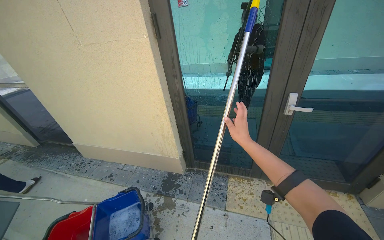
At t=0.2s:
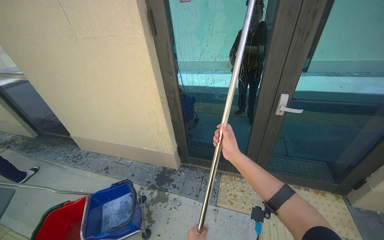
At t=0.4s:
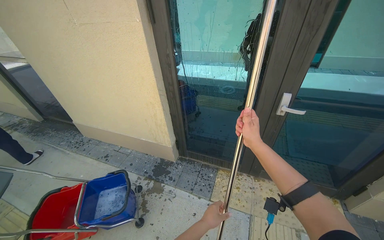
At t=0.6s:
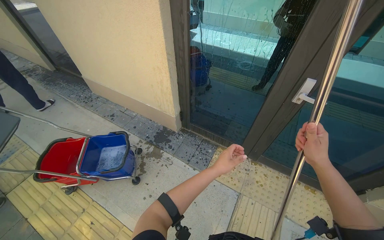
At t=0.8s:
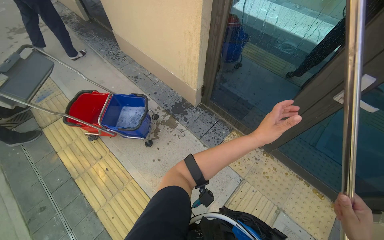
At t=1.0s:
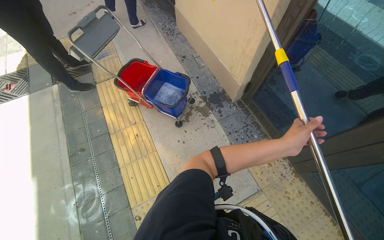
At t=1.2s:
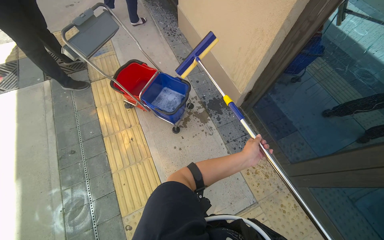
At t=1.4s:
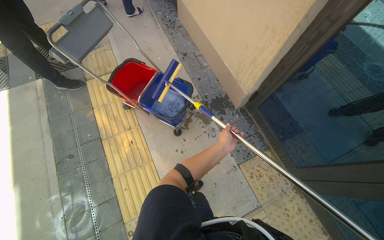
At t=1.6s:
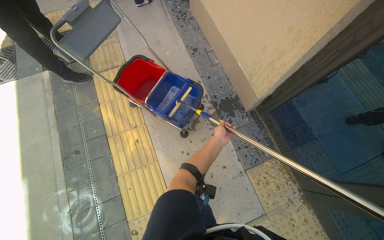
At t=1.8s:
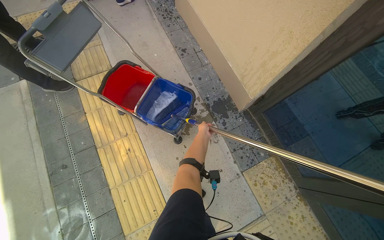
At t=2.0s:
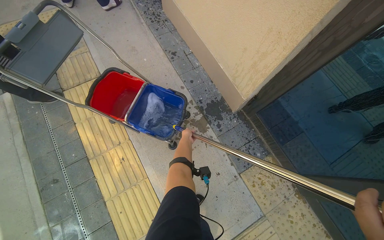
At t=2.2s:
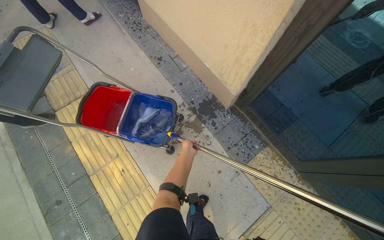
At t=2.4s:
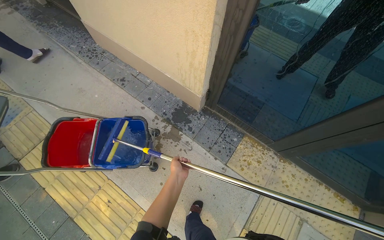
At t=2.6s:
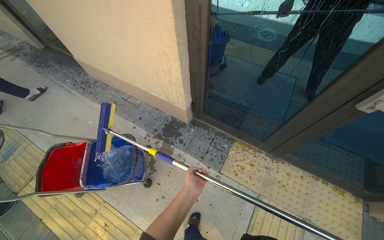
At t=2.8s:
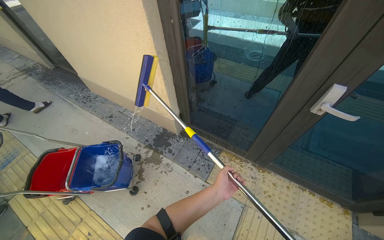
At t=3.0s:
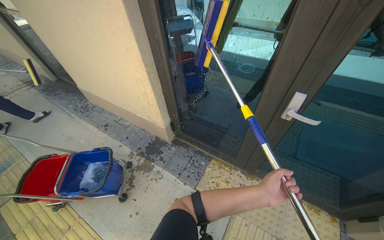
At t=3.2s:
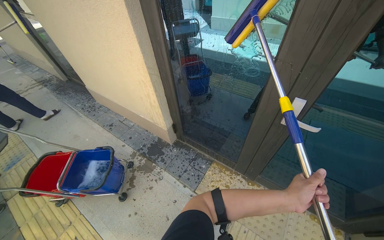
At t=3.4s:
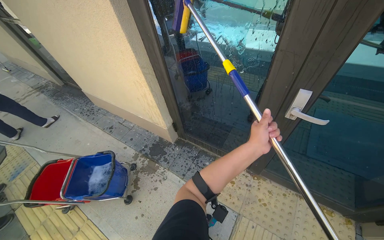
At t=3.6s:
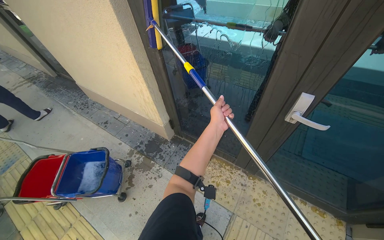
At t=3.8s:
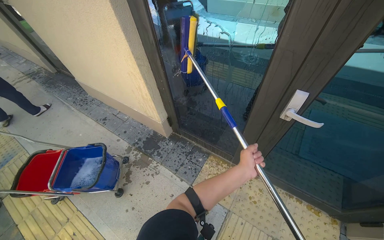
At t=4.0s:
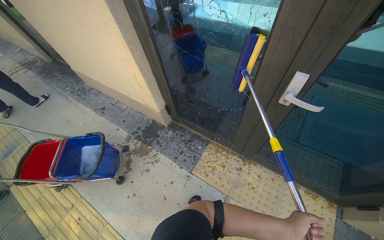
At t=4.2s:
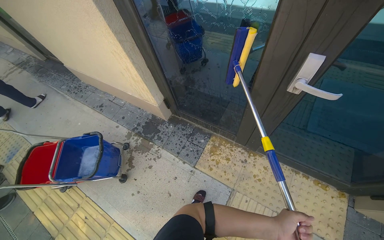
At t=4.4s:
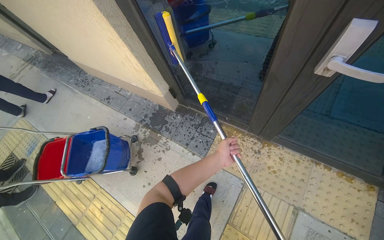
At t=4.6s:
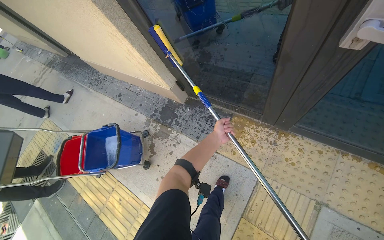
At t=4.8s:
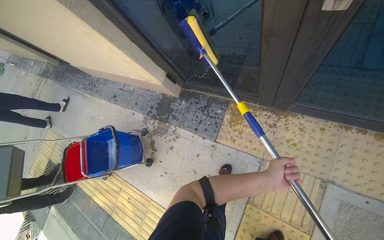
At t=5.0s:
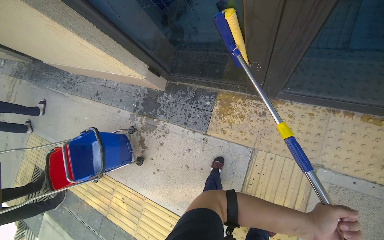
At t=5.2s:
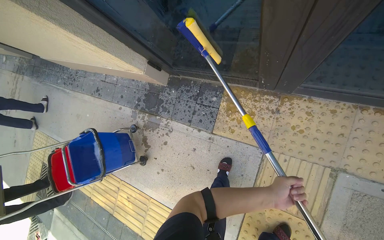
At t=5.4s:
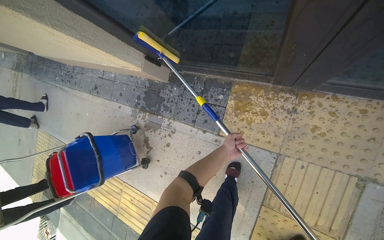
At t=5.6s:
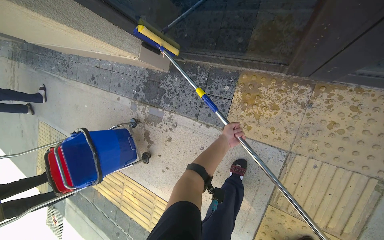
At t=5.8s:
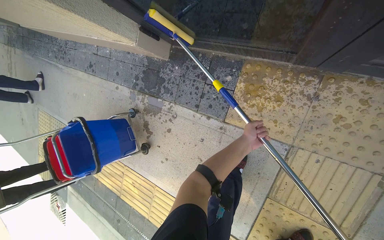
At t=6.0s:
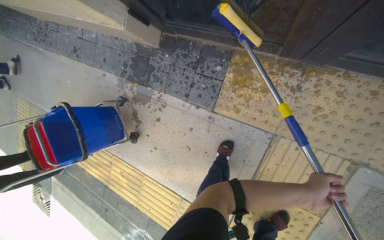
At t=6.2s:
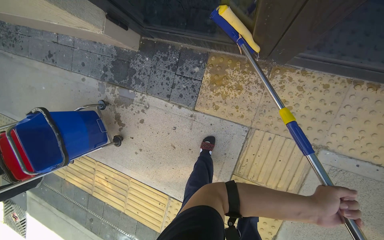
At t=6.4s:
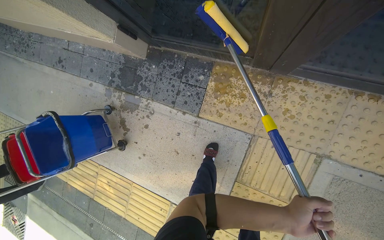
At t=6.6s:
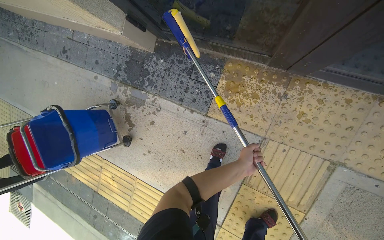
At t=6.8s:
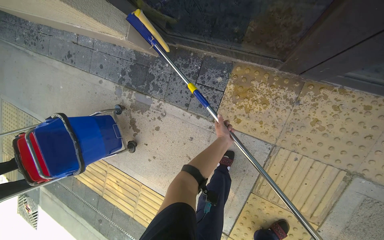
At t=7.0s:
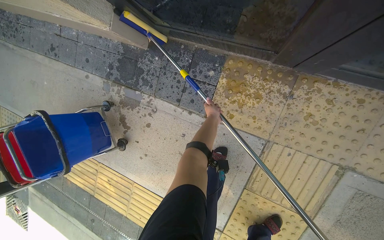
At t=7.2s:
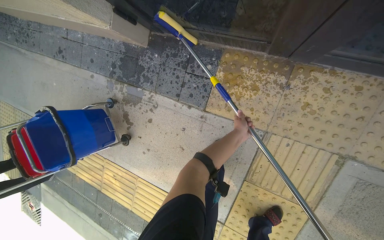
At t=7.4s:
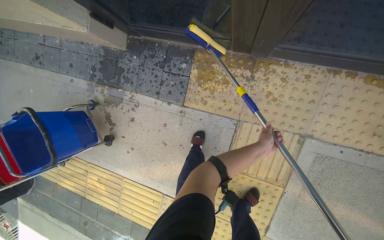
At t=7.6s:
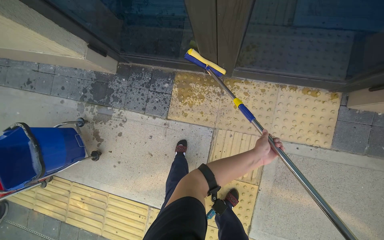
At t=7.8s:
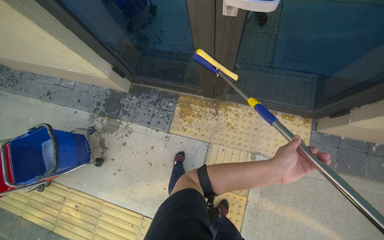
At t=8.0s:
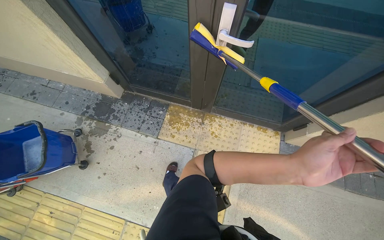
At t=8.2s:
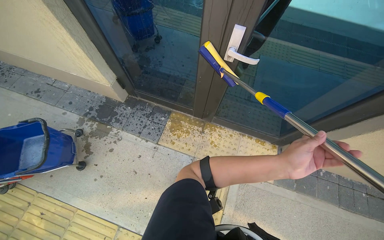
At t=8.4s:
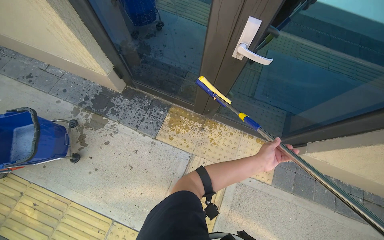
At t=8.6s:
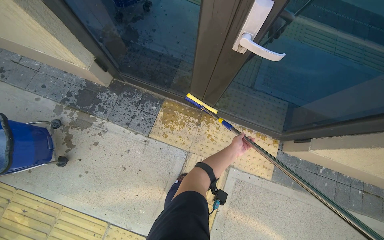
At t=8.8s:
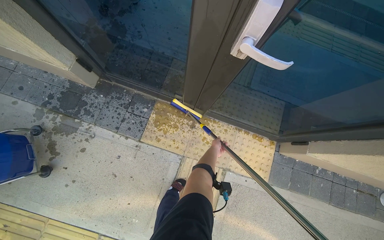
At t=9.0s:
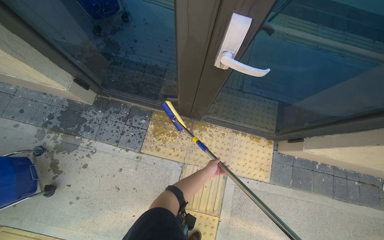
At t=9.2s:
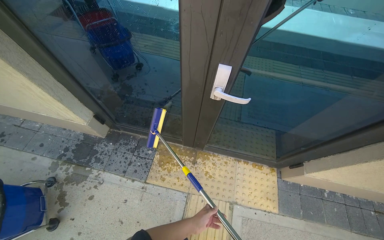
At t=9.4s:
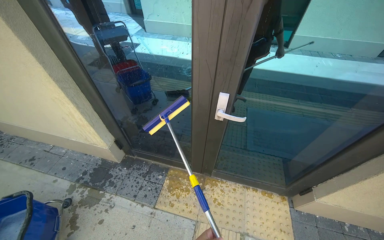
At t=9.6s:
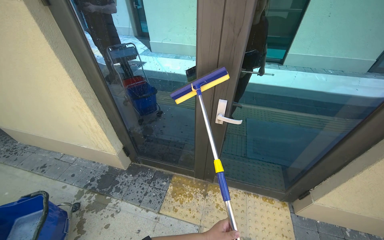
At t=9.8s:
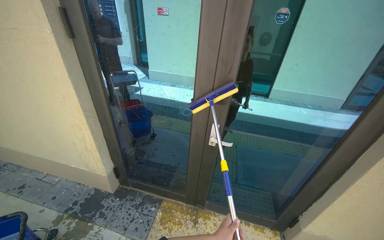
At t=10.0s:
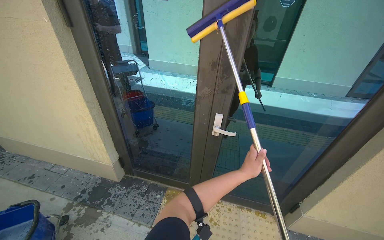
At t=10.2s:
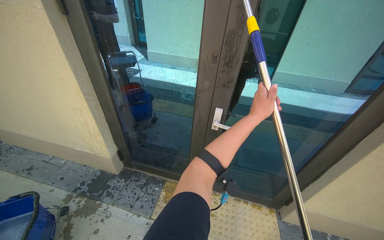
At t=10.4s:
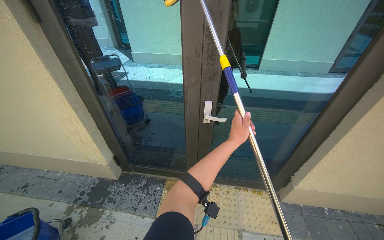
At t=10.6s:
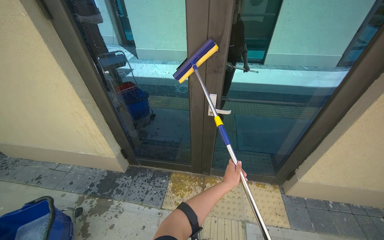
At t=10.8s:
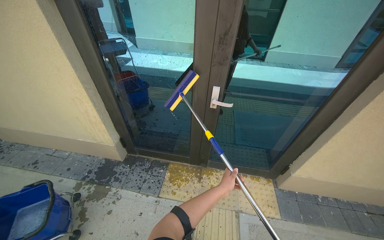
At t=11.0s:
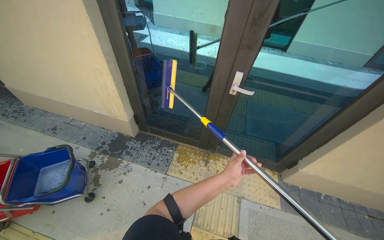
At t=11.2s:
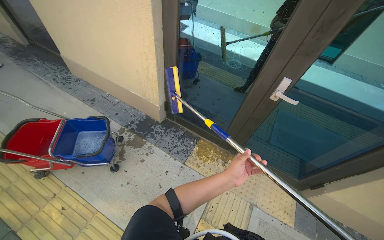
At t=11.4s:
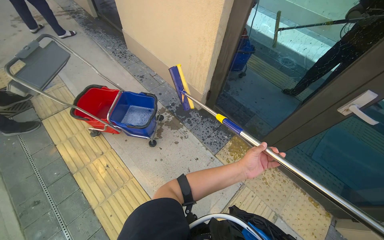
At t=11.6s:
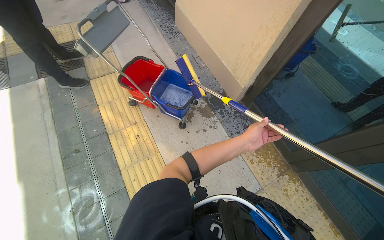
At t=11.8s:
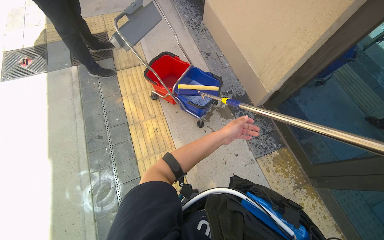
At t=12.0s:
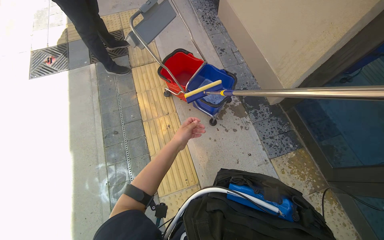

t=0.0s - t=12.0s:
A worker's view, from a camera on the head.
Job: cleaning windows.
The whole recording: Cleaning building windows. The worker scrubs the building windows with a long-handled squeegee, frequently dipping it into a bucket.
t=0.0s - t=1.6s: The wearer's head swings roughly 55 degrees to the left. The view tilts some 35 degrees downward.
t=1.6s - t=3.0s: The camera travels approximately 50 cm. The camera pitches upward, by some 20 degrees. The scene turns roughly 40 degrees counterclockwise in the picture.
t=3.0s - t=4.4s: The wearer looks roughly 15 degrees further downward.
t=4.4s - t=6.0s: The camera travels approximately 50 cm. The view tips downward by approximately 25 degrees.
t=9.0s - t=10.4s: The camera travels approximately 50 cm. The wearer looks approximately 35 degrees further upward.
t=10.4s - t=12.0s: The wearer moves approximately 60 cm. The wearer looks roughly 65 degrees further to the left. The wearer looks some 25 degrees further downward.

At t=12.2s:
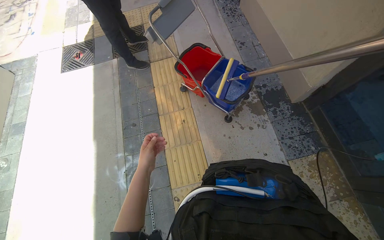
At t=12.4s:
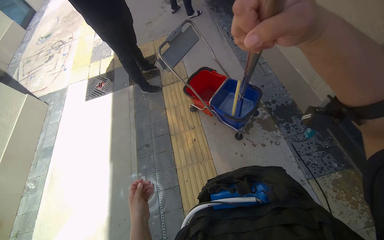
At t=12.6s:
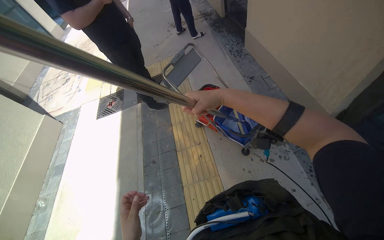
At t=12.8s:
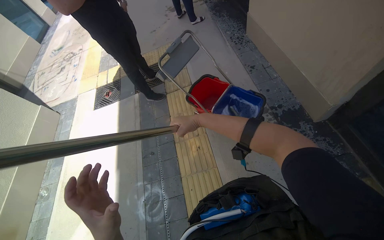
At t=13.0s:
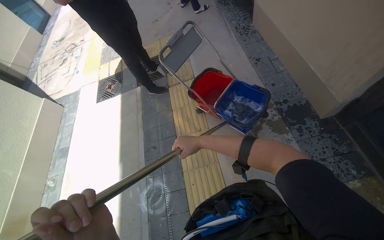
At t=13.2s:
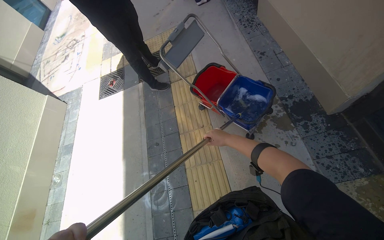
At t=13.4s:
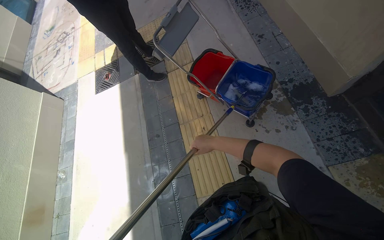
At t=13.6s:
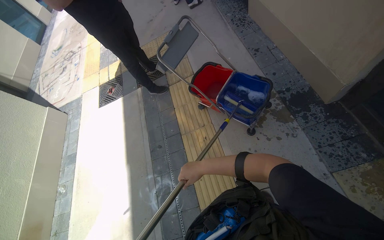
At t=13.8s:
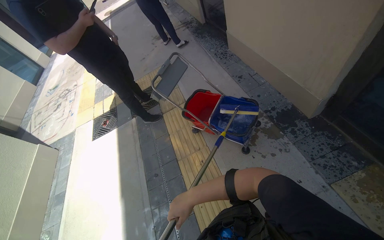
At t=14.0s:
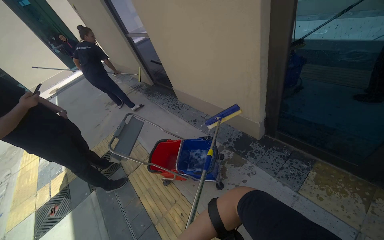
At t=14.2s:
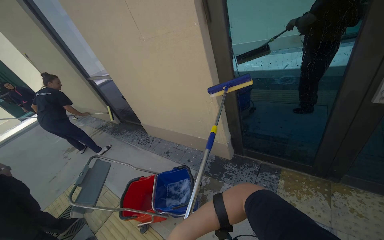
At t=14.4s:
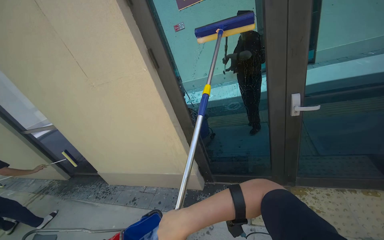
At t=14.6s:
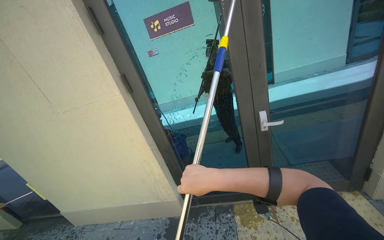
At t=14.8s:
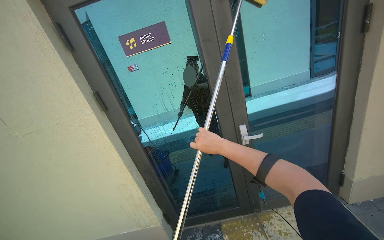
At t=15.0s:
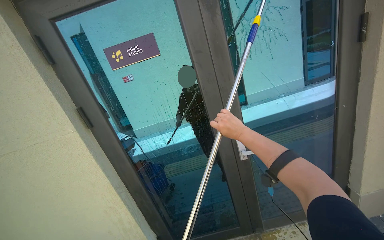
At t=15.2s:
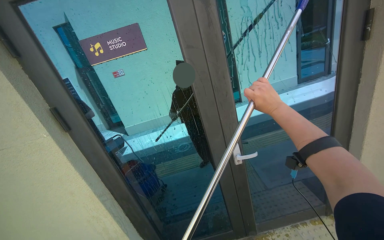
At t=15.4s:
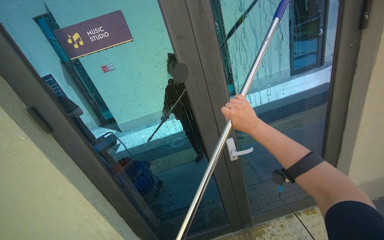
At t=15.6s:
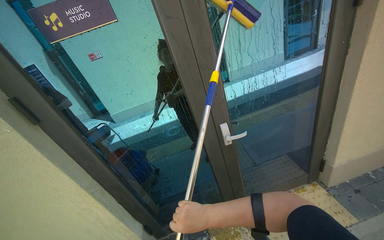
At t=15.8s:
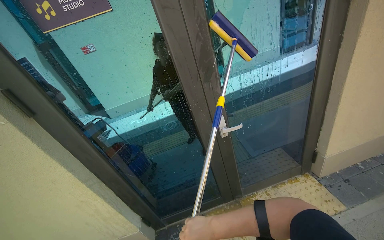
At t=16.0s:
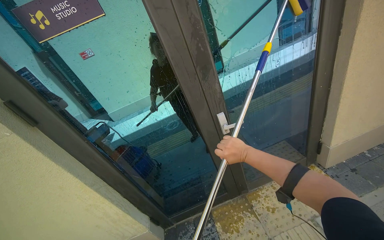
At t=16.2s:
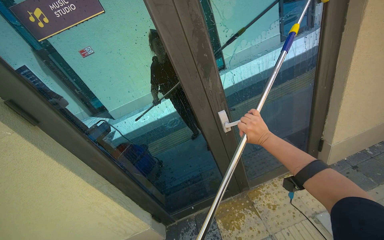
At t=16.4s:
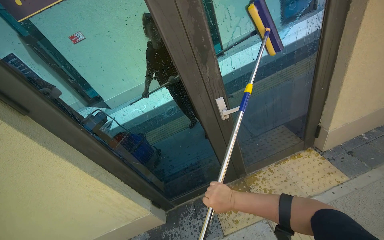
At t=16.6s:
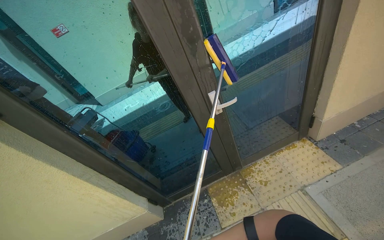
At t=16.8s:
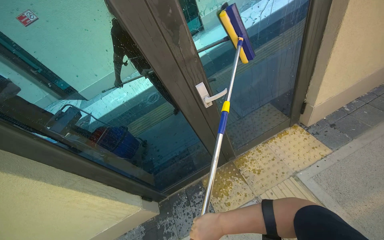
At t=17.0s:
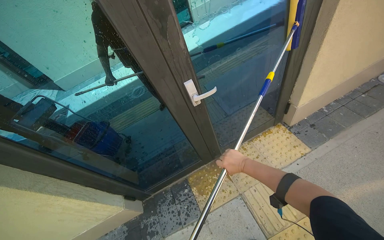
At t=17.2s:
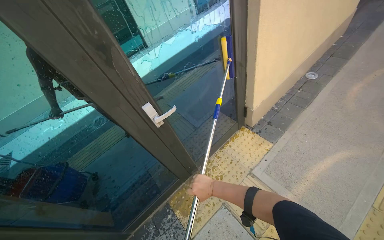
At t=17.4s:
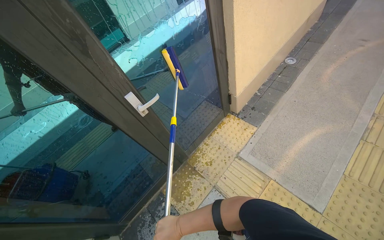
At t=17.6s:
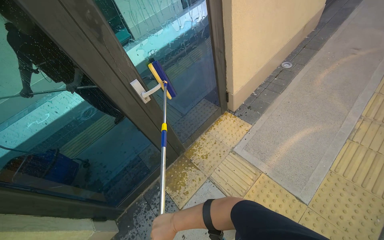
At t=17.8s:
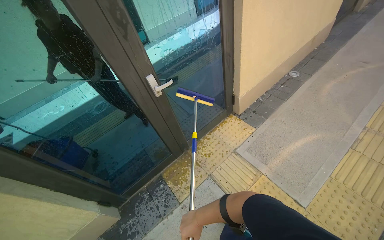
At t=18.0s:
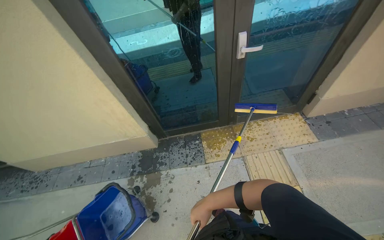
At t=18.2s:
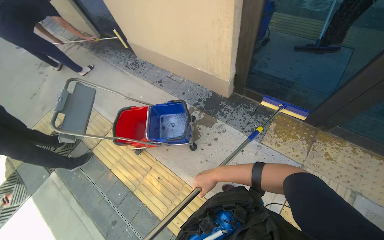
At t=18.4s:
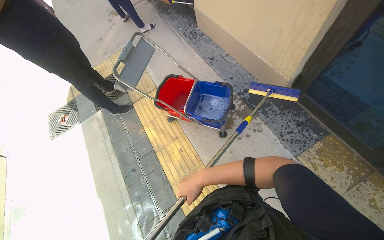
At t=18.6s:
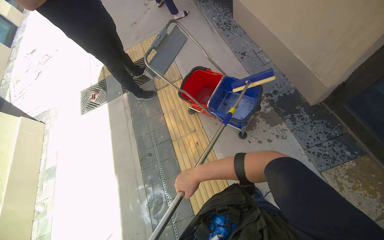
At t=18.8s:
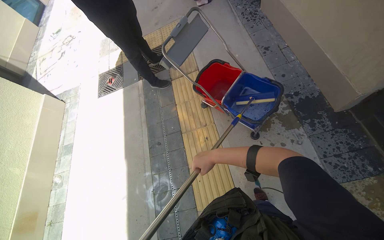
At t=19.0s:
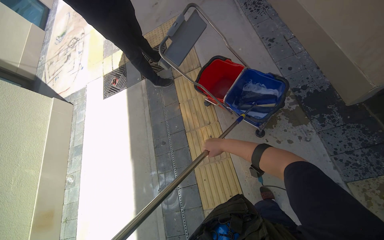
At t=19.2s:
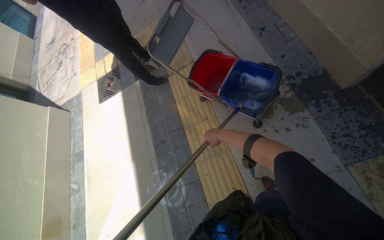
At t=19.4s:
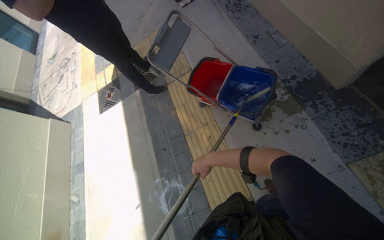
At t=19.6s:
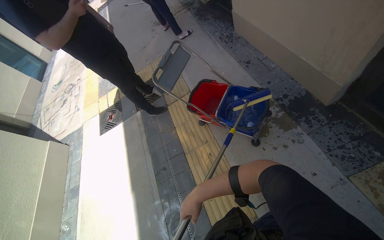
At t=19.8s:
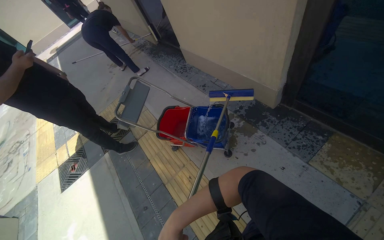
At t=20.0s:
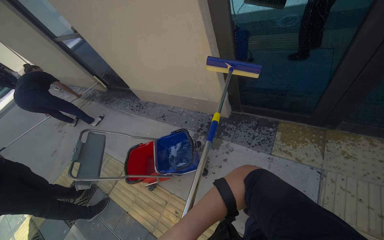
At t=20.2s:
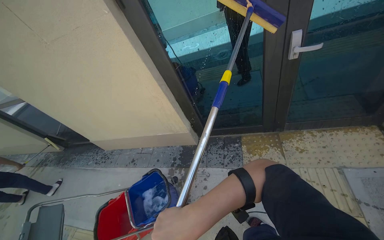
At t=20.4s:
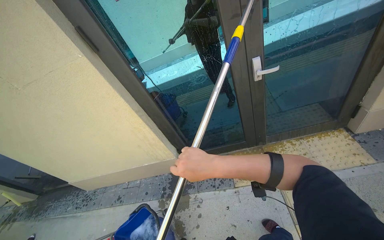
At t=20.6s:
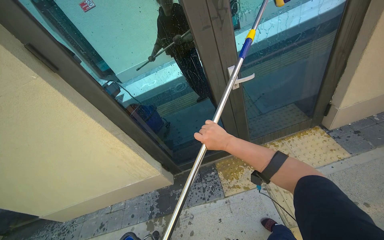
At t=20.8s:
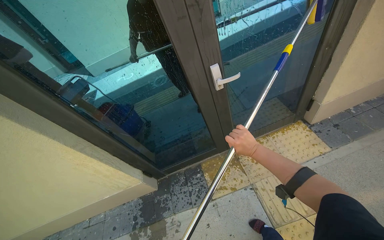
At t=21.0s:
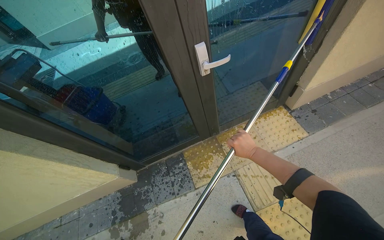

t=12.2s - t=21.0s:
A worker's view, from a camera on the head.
Job: cleaning windows.
The whole recording: Cleaning building windows. The worker scrubs the building windows with a long-handled squeegee, frequently dipping it into a bucket.
t=13.6s - t=15.2s: The wearer's head swings some 75 degrees to the right. The view tips upward by about 70 degrees.
t=15.2s - t=16.6s: The view tips downward by some 20 degrees.
t=18.0s - t=19.6s: The wearer's head swings approximately 75 degrees to the left. The camera pitches downward, by some 20 degrees.
t=19.6s - t=21.0s: The camera travels roughly 60 cm. The head rotates some 85 degrees to the right. The wearer looks roughly 30 degrees further upward.
